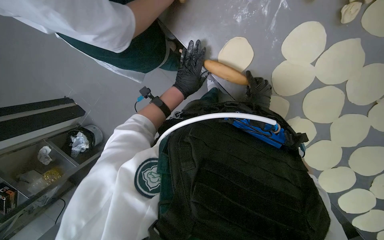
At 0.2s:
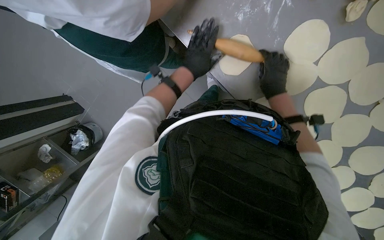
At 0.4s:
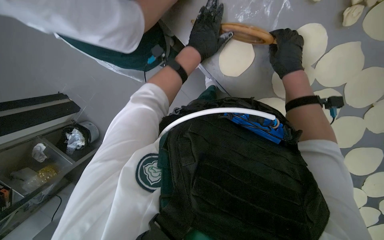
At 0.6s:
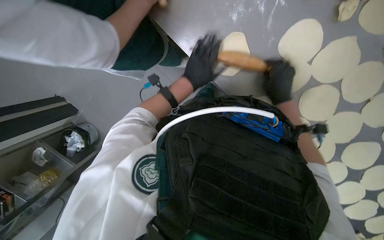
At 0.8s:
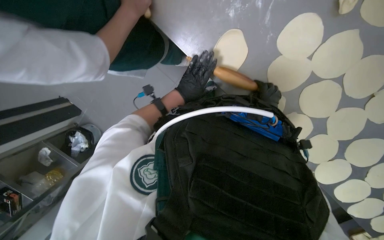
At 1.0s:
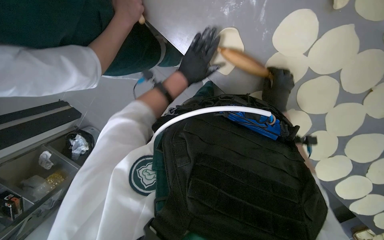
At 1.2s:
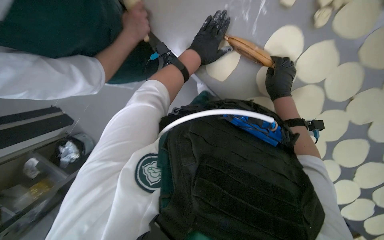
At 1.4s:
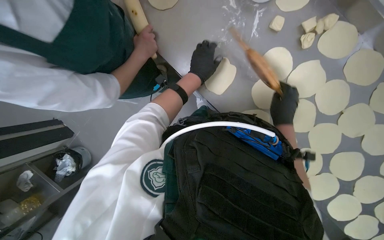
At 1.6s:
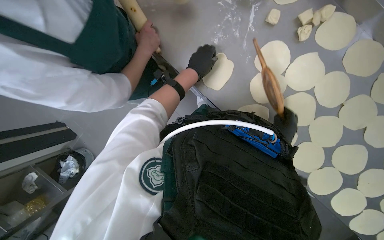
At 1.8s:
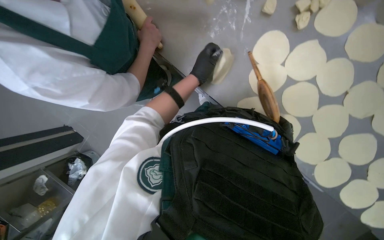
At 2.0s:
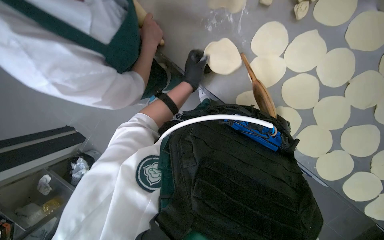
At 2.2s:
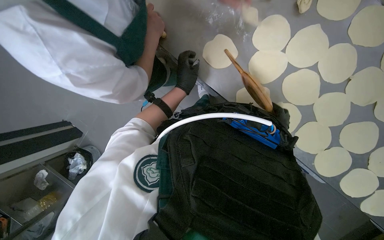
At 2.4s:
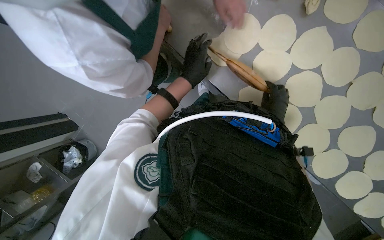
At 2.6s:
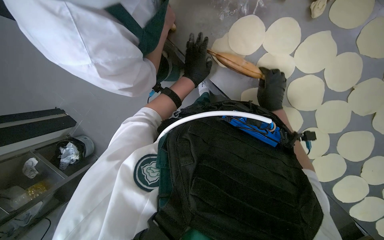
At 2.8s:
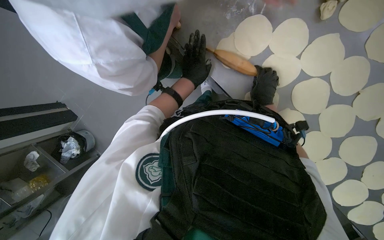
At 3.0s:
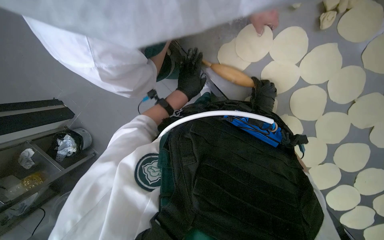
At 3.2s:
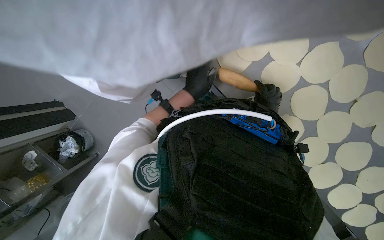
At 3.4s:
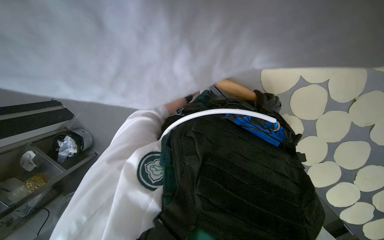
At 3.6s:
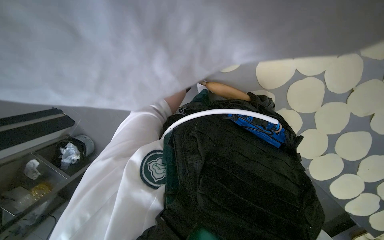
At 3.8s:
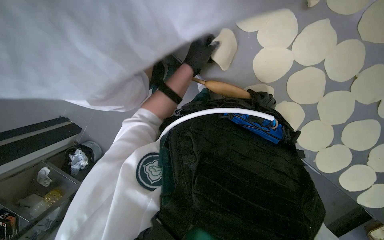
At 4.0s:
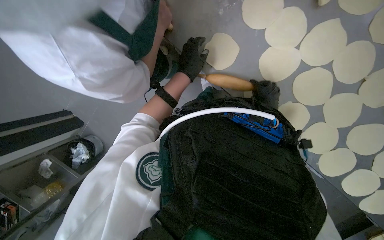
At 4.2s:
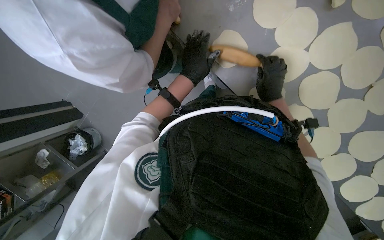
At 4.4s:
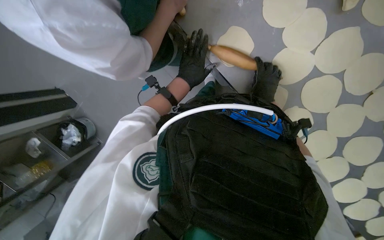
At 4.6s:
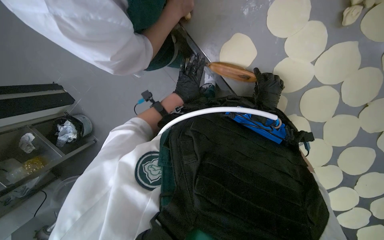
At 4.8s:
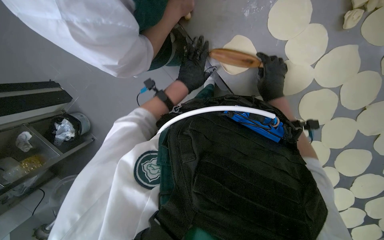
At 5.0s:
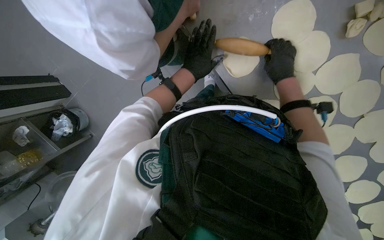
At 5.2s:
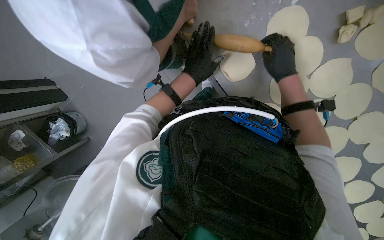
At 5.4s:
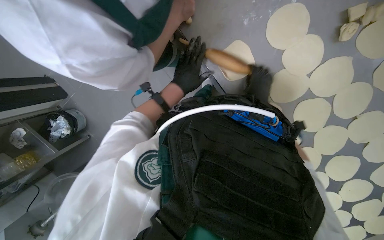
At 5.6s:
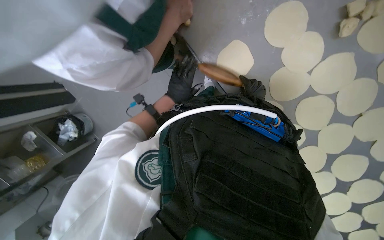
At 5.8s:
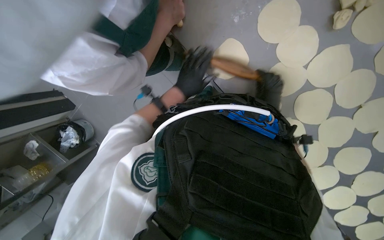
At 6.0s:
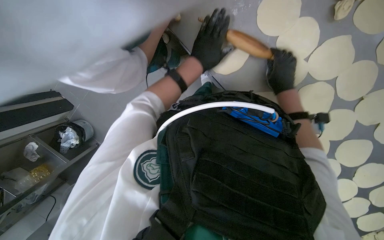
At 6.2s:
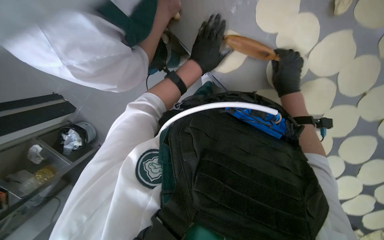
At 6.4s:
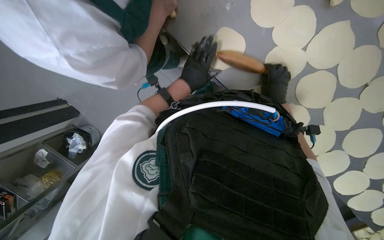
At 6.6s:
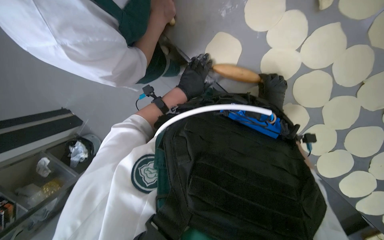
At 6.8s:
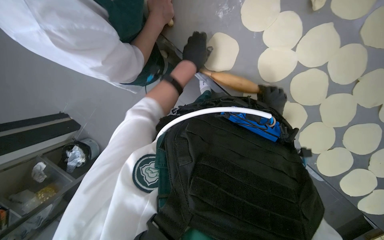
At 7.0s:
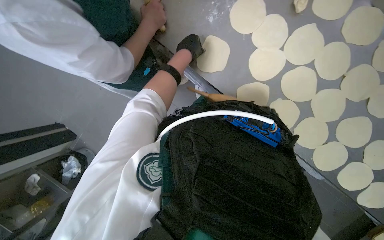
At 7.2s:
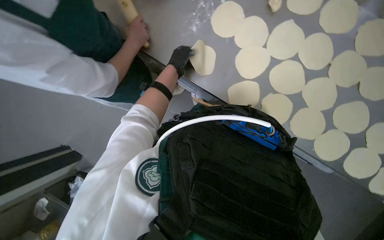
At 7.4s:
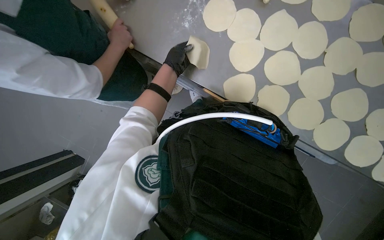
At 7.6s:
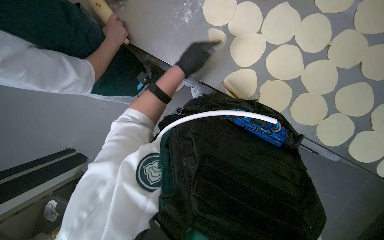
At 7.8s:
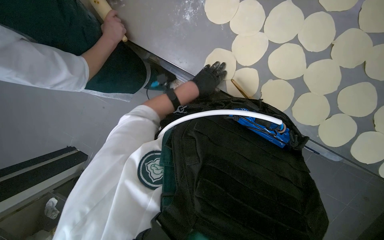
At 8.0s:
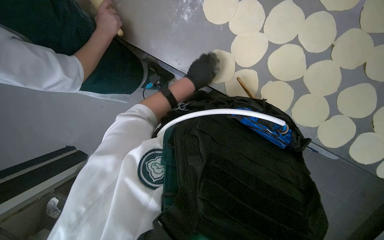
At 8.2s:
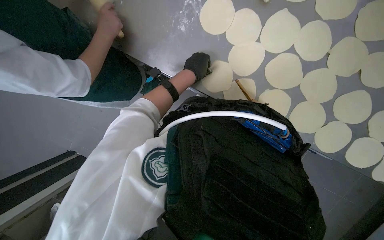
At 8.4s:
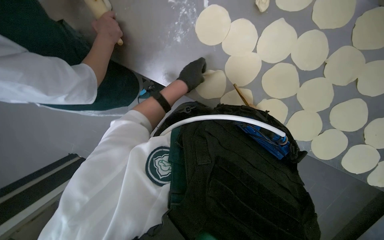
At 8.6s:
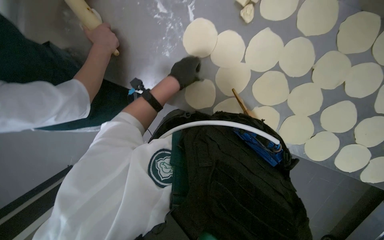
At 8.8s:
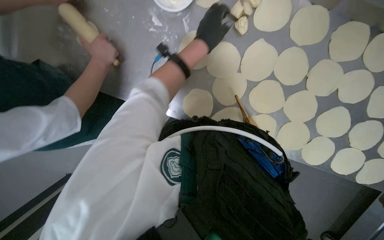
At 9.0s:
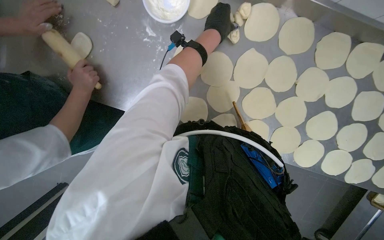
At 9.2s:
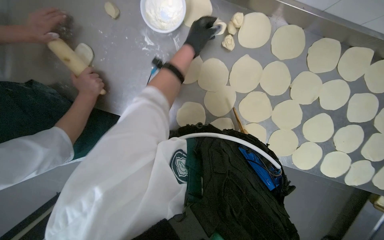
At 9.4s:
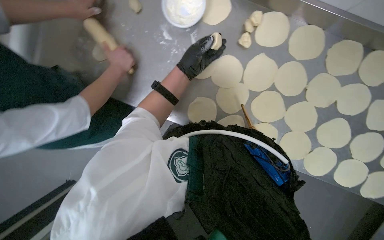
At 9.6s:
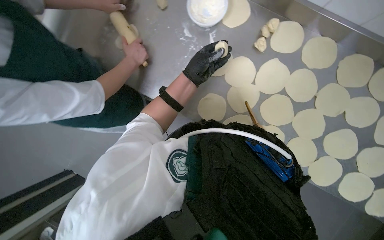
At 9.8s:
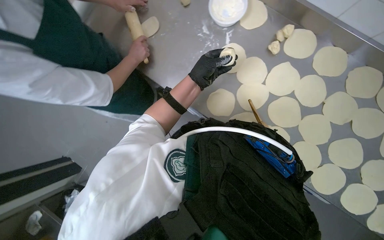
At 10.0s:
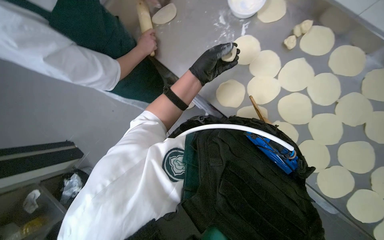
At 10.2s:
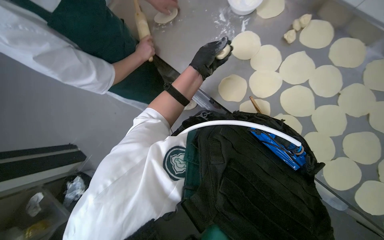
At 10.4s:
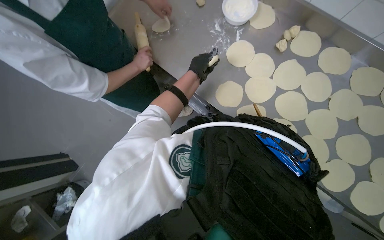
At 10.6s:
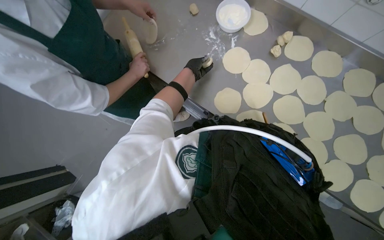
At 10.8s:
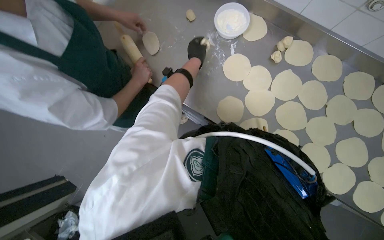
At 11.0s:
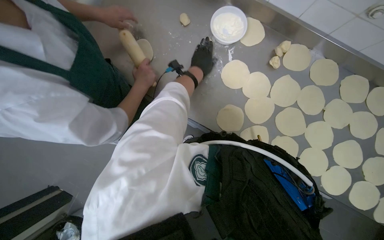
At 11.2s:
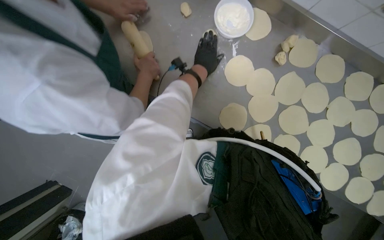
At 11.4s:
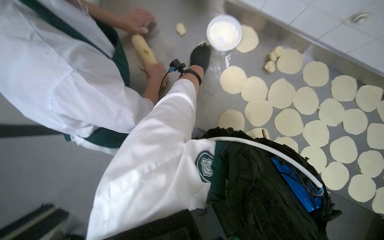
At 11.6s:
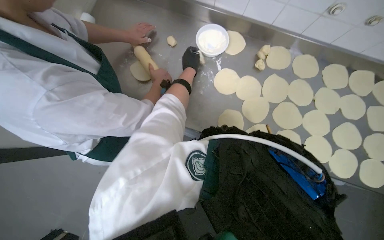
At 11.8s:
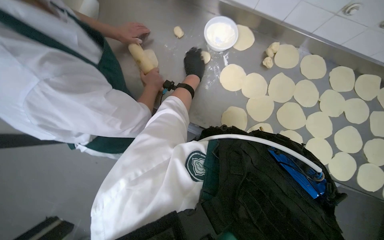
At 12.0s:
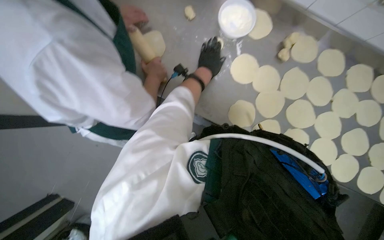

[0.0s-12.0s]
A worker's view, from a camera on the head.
Job: preparing food.
The whole recording: Flattening dough for dumplings. The worker continues flattening small pieces of dough into circular shapes using a rolling pin.
0.0s to 1.6s: The right hand goes approximately 15 cm down the picture and nearer to the camera, while the left hand swings up and down the picture, some 10 cm each way, with 2 reversals.
1.6s to 3.0s: The left hand goes approximately 15 cm down the picture and farther from the camera. The right hand is displaced farther from the camera and up the picture by some 15 cm.
4.4s to 6.0s: The right hand moves nearer and farther over approximately 20 cm, changing direction 2 times.
7.6s to 9.0s: The left hand heads up the picture and to the right, covering roughly 40 cm.
9.0s to 10.4s: The view tilts about 15 degrees upward. The left hand moves to the left and down the picture, roughly 40 cm.

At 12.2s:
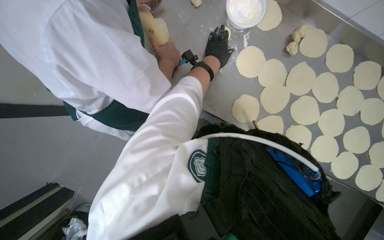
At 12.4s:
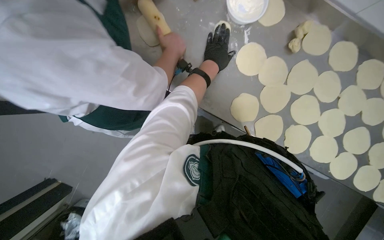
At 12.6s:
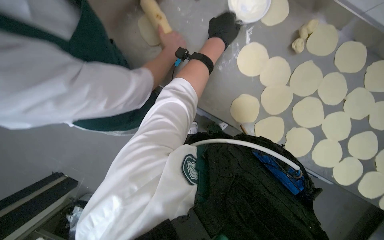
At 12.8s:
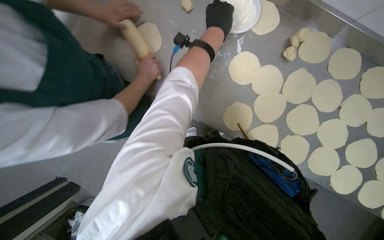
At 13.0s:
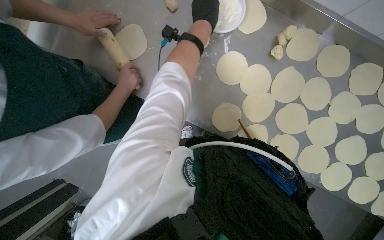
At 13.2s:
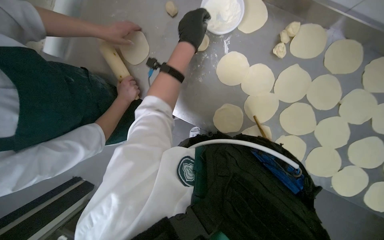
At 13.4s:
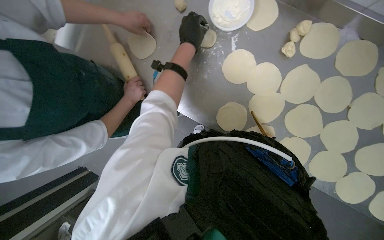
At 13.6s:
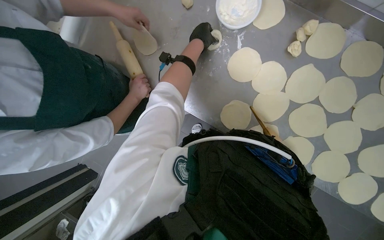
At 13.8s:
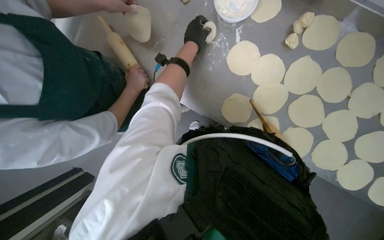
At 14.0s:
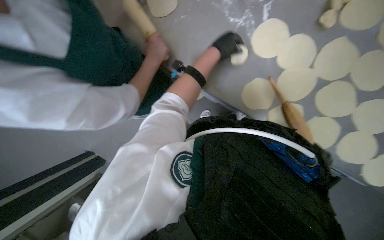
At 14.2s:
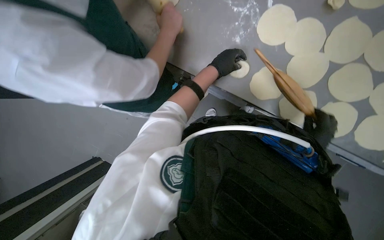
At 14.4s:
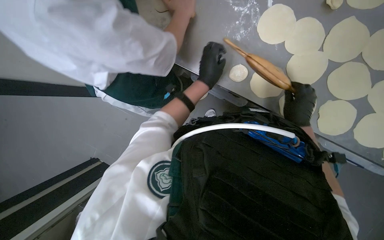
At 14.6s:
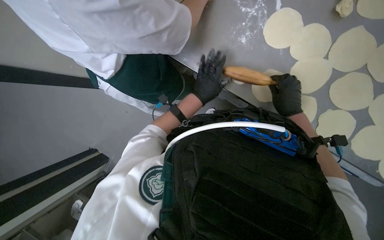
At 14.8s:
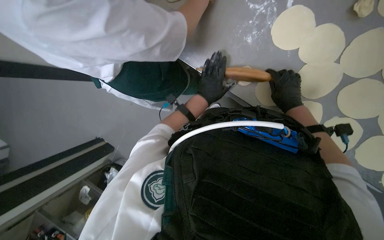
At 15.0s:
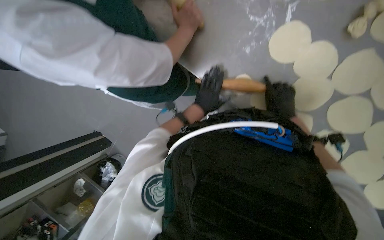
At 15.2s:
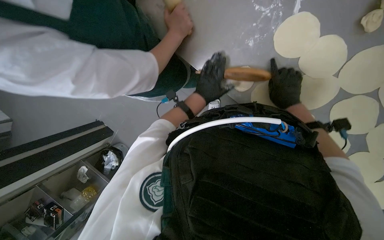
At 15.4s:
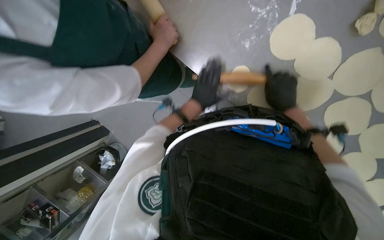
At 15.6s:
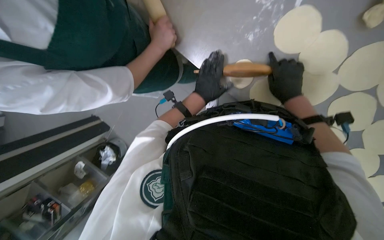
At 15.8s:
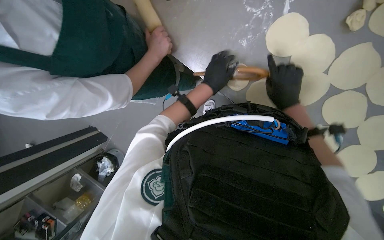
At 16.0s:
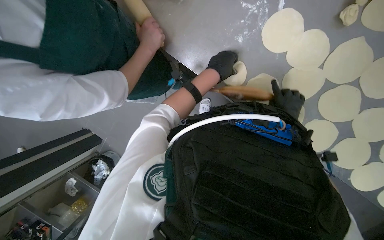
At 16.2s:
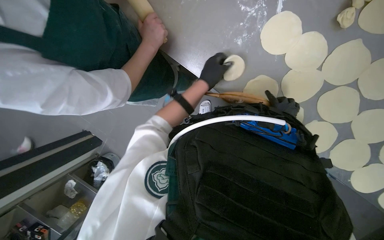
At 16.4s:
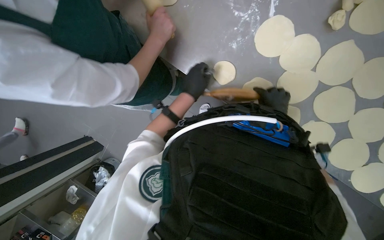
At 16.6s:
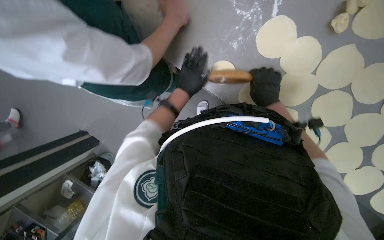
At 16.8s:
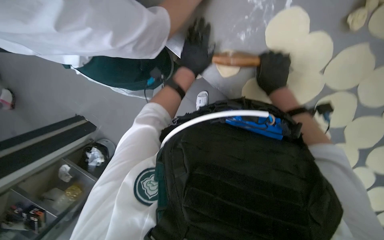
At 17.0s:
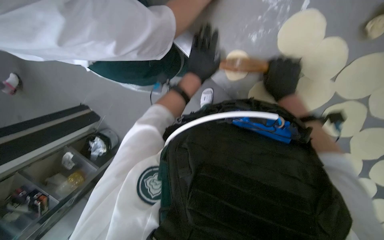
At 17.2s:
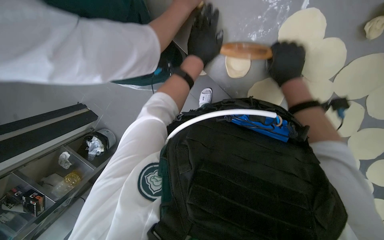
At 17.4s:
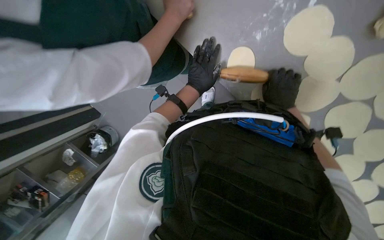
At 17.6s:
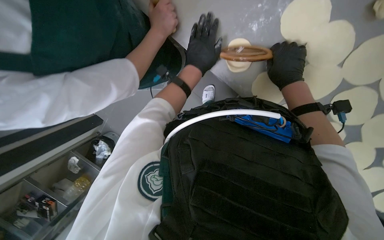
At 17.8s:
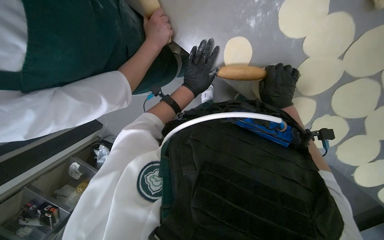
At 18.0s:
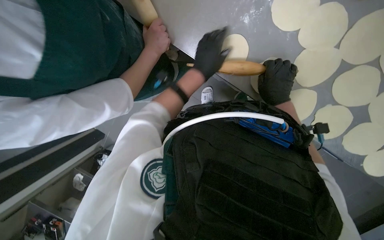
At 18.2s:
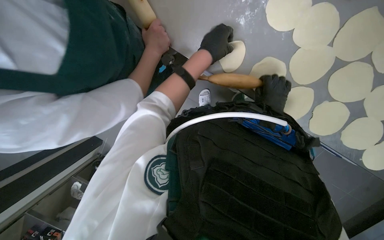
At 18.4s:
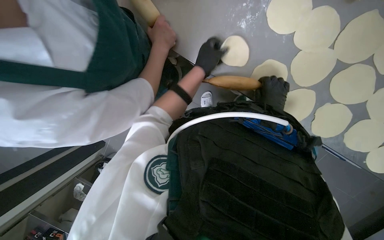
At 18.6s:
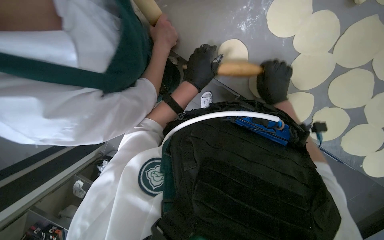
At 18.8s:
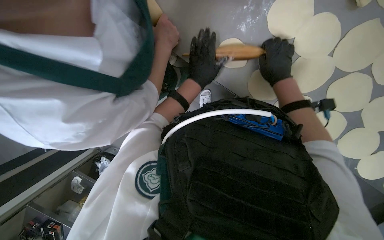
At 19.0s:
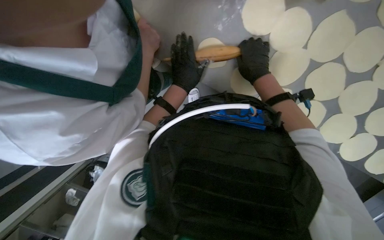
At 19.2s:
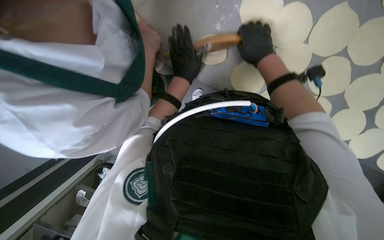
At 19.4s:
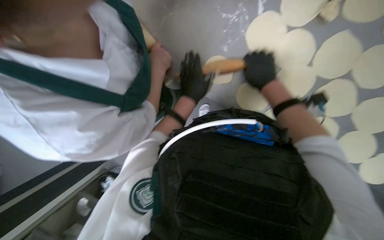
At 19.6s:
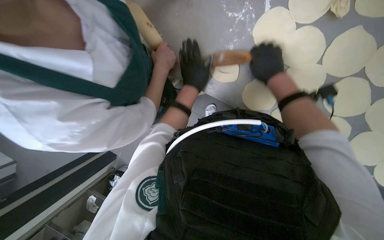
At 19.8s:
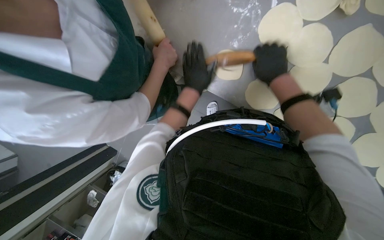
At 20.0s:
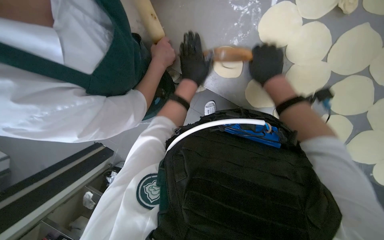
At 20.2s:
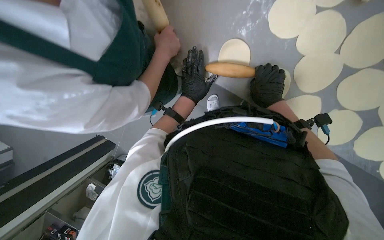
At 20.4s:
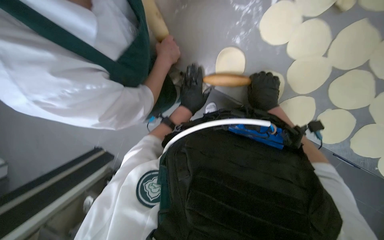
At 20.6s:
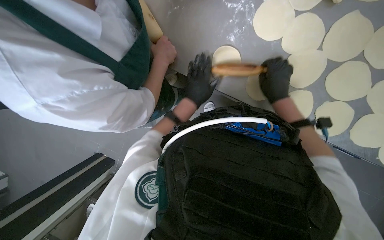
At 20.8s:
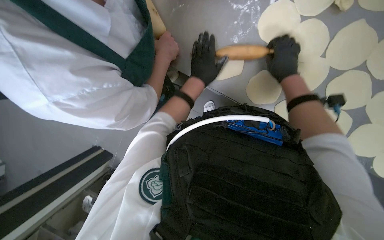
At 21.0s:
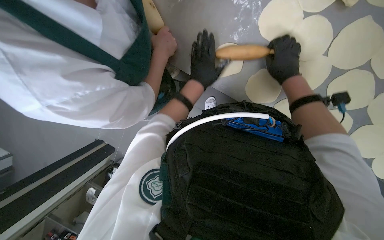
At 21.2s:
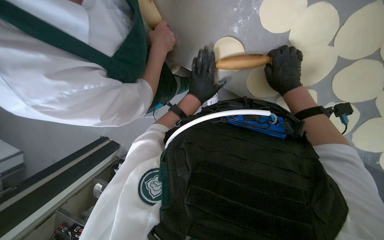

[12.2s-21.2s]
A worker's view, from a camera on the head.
Job: preparing food.
The whole recording: Flattening dough for dumplings. The worker continues flattening small pieces of dough into circular shapes using a rolling pin.
13.8s to 15.2s: The left hand travels down the picture by roughly 25 cm.
15.2s to 16.6s: The right hand goes farther from the camera and returns, about 10 cm each way.
16.6s to 18.2s: The left hand swings up and down the picture, about 10 cm each way, with 2 reversals.
18.2s to 19.8s: The right hand is displaced up the picture and nearer to the camera by roughly 15 cm.
